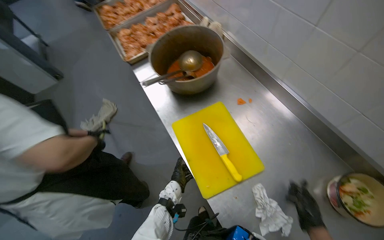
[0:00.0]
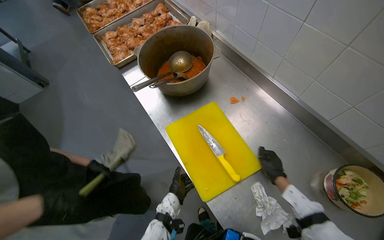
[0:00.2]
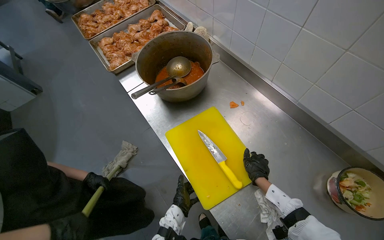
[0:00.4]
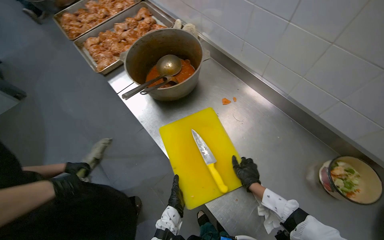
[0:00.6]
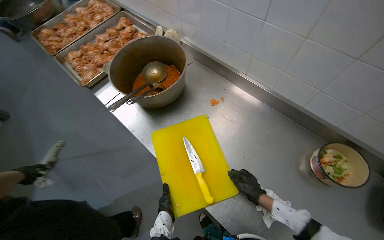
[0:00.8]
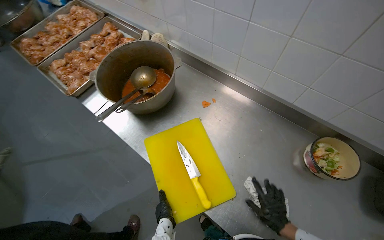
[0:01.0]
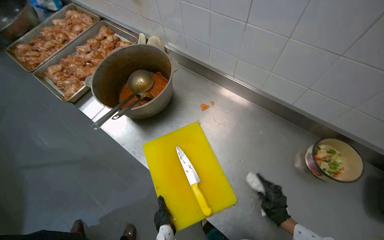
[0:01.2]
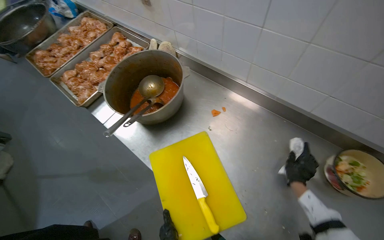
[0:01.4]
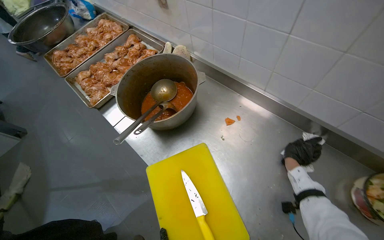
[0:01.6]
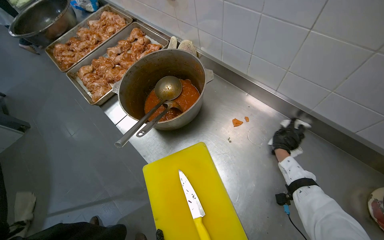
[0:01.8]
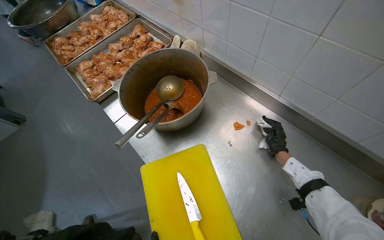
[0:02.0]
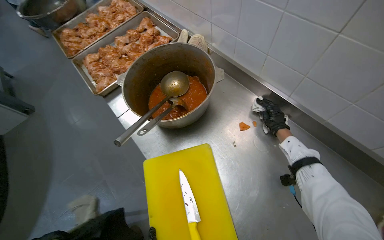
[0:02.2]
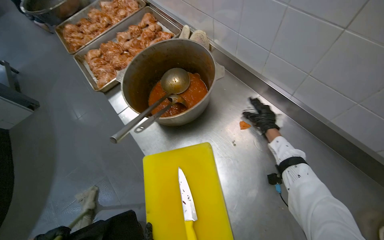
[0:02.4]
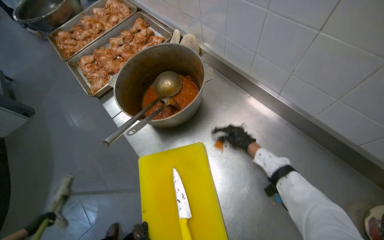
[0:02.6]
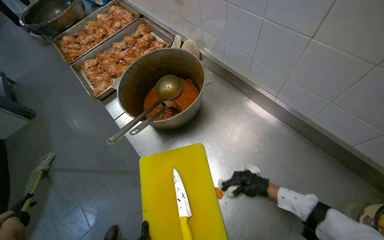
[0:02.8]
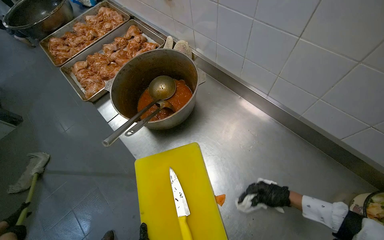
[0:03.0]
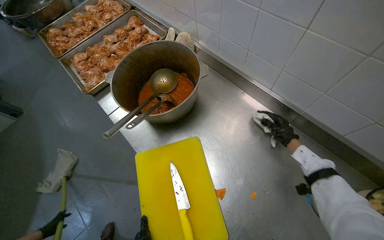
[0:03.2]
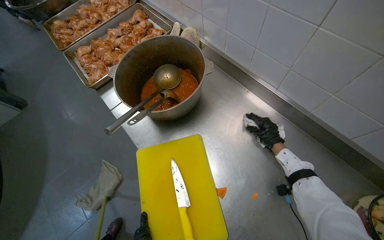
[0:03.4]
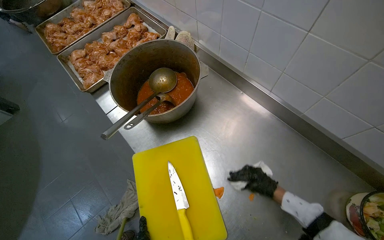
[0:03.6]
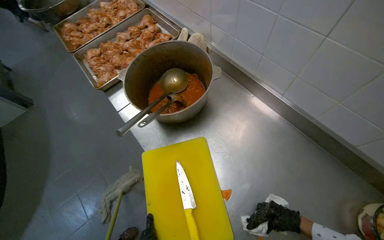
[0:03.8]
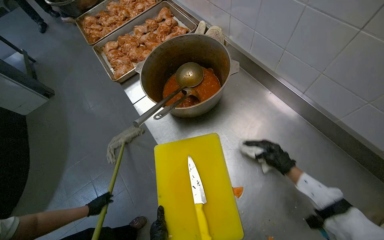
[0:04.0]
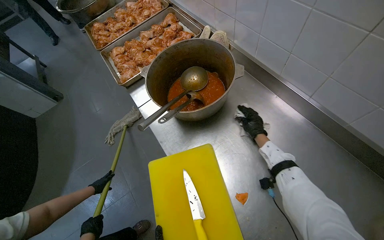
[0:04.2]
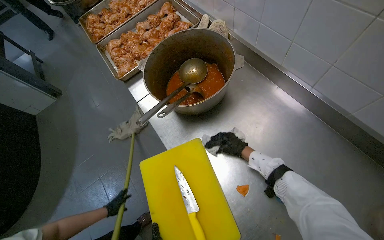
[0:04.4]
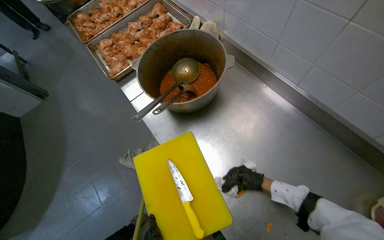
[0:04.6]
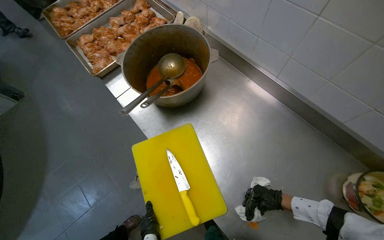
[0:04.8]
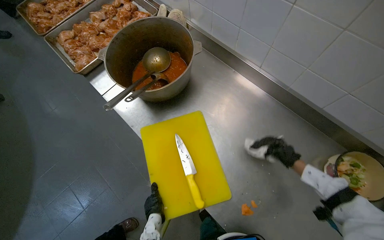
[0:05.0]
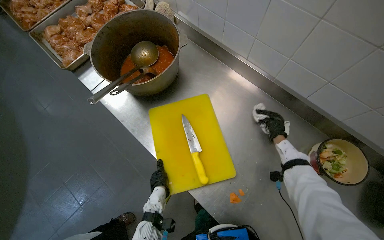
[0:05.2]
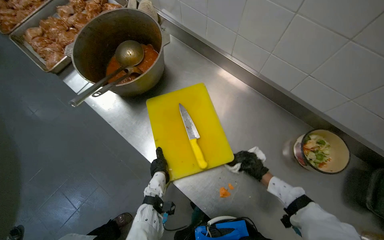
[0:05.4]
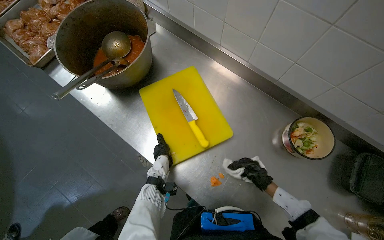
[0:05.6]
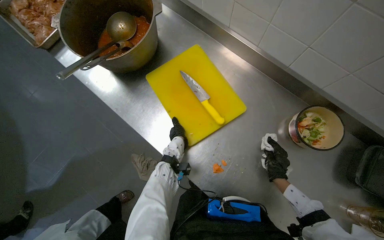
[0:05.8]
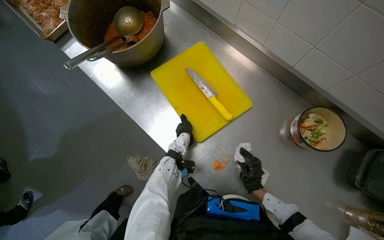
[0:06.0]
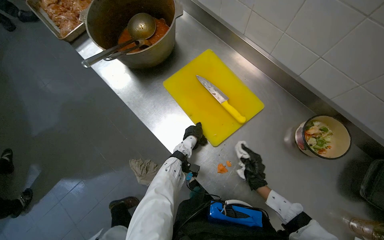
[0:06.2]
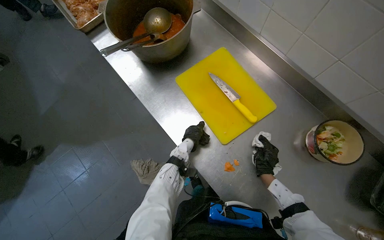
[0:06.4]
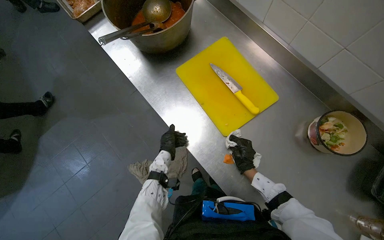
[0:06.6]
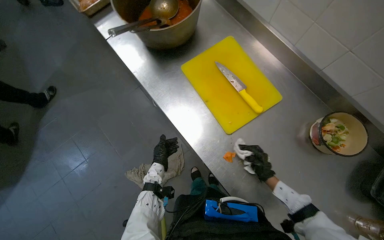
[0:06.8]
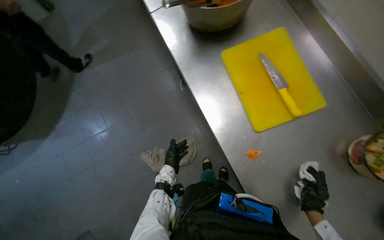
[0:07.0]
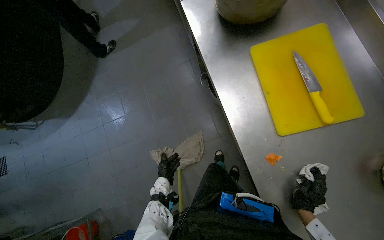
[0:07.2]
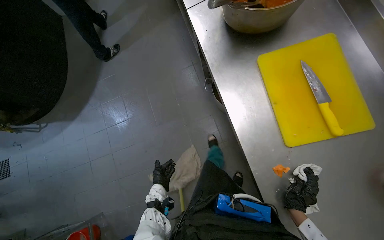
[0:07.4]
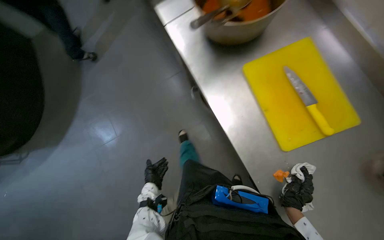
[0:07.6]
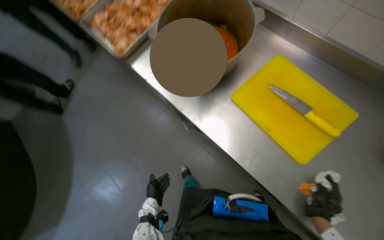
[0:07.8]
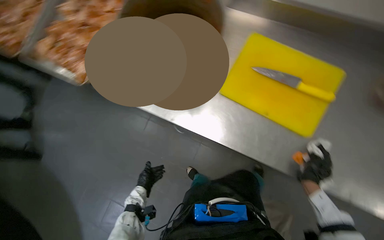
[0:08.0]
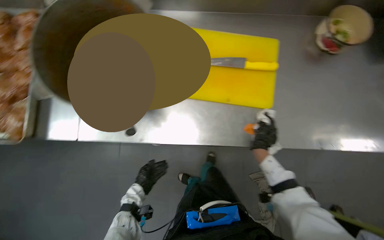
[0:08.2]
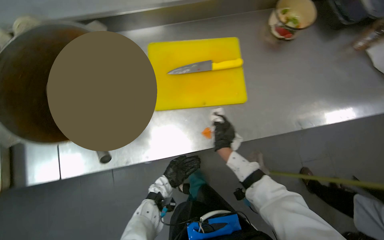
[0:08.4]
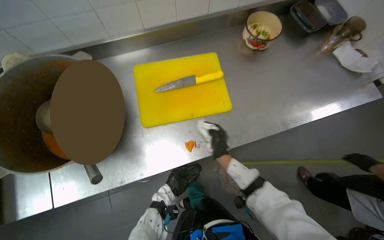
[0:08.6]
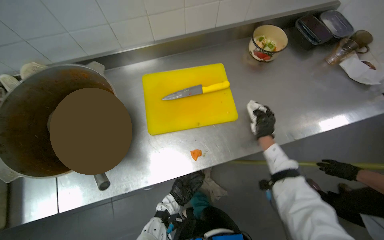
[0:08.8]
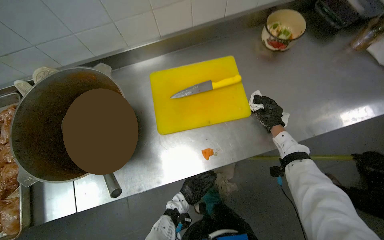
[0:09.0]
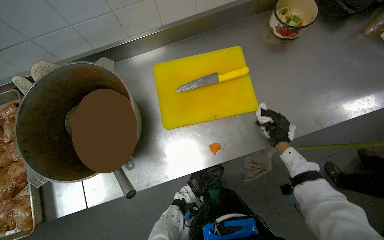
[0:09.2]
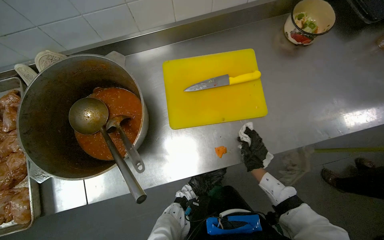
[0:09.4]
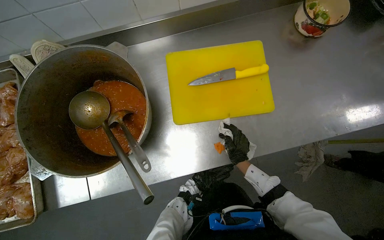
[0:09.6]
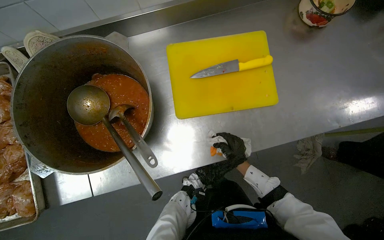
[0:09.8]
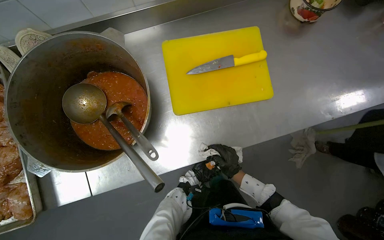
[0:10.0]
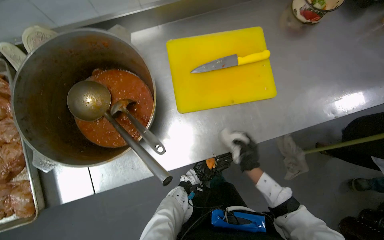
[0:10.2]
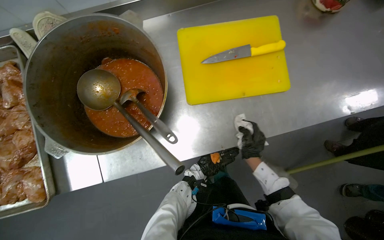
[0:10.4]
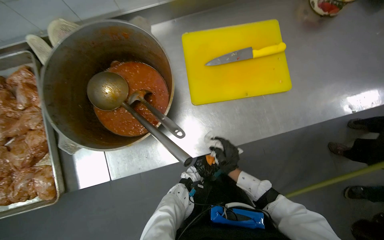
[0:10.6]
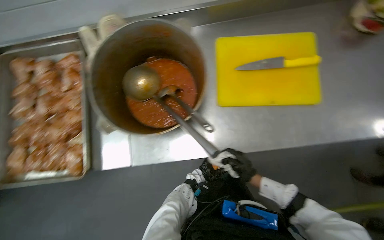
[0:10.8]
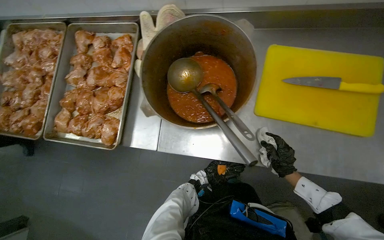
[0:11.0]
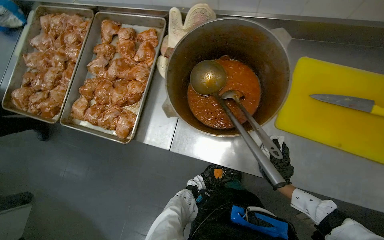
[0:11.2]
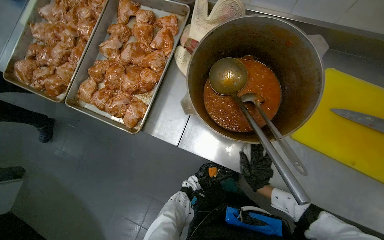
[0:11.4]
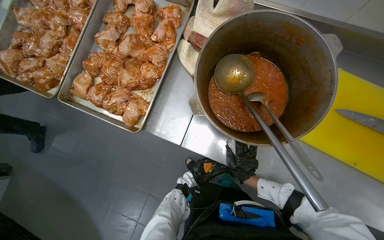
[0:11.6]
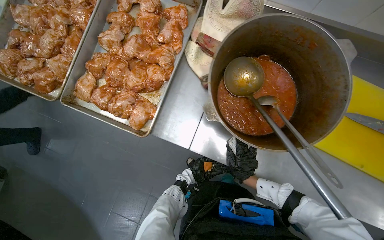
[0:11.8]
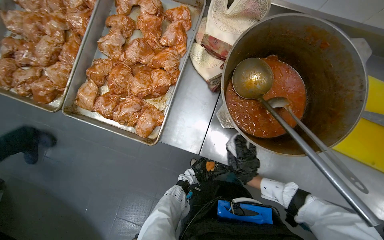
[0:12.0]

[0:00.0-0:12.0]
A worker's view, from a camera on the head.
Job: wiping surfaces.
The whole recording: Wiping kitchen counter. The worker wipes the stainless steel kitchen counter with a white cloth.
0:00.0 to 0:01.6: The right hand goes up and down the picture, roughly 20 cm each way, reversing 2 times.
0:01.6 to 0:03.0: The right hand moves down the picture, about 10 cm.
0:03.0 to 0:04.4: The right hand swings up and down the picture, approximately 30 cm each way, with 2 reversals.
0:04.4 to 0:06.0: The right hand swings up and down the picture, some 25 cm each way, with 2 reversals.
0:06.0 to 0:07.6: The scene rotates clockwise by roughly 25 degrees. The left hand goes some 50 cm down the picture and to the left.
0:09.0 to 0:10.4: The right hand moves to the left and down the picture, about 30 cm.
0:10.4 to 0:12.0: The camera travels roughly 40 cm. The scene turns roughly 35 degrees clockwise in the picture.

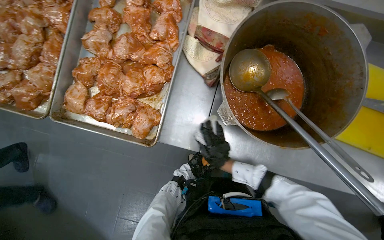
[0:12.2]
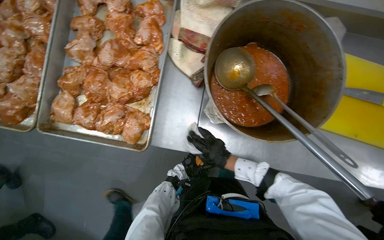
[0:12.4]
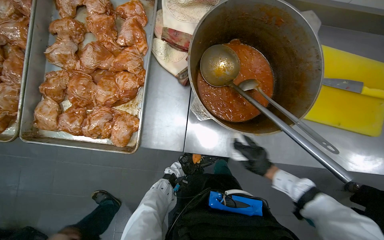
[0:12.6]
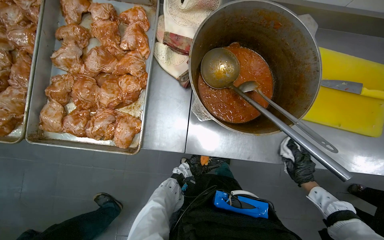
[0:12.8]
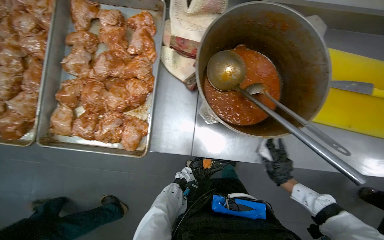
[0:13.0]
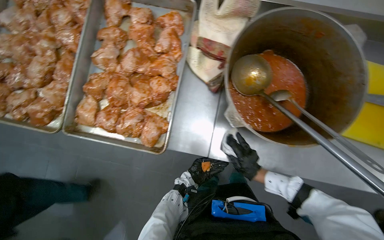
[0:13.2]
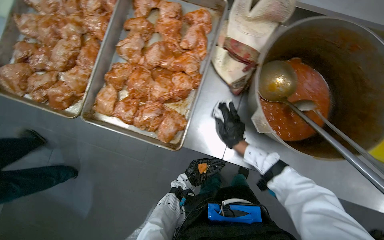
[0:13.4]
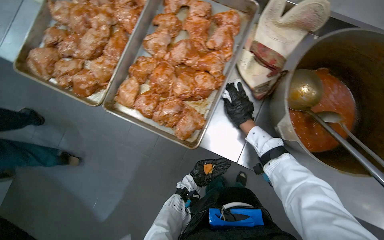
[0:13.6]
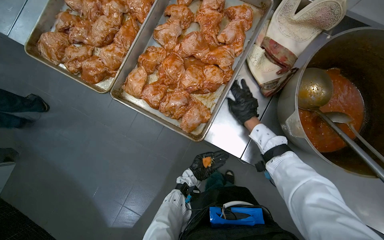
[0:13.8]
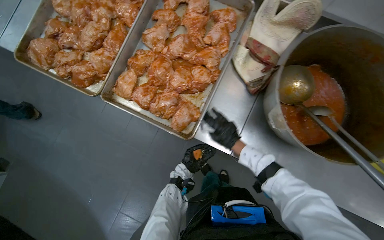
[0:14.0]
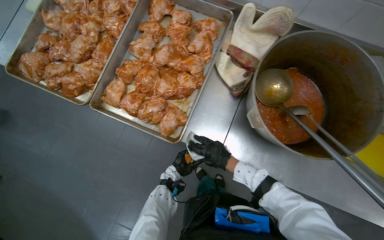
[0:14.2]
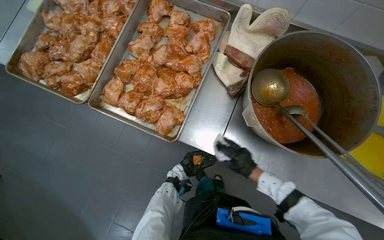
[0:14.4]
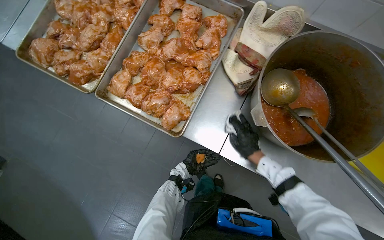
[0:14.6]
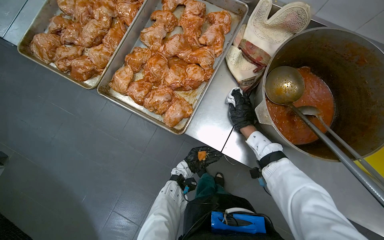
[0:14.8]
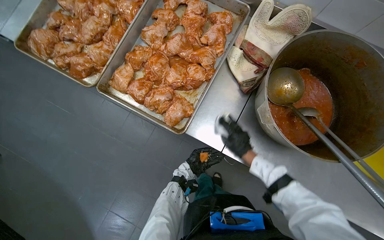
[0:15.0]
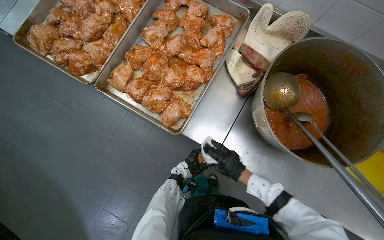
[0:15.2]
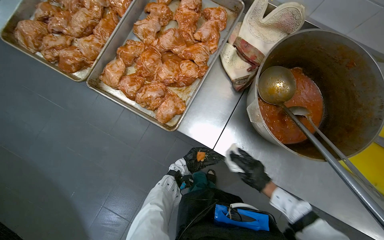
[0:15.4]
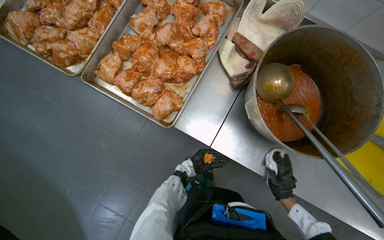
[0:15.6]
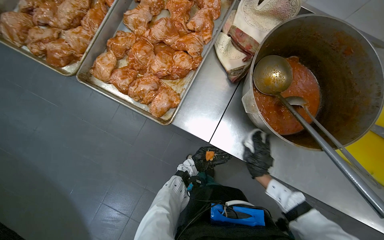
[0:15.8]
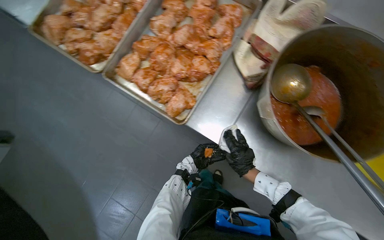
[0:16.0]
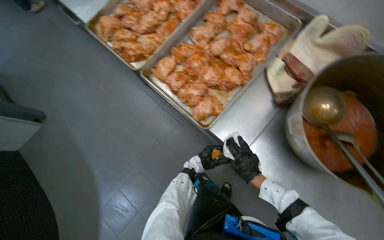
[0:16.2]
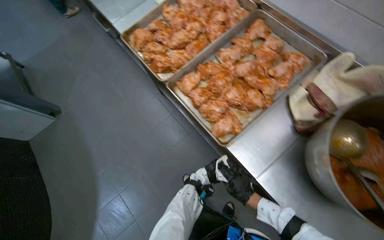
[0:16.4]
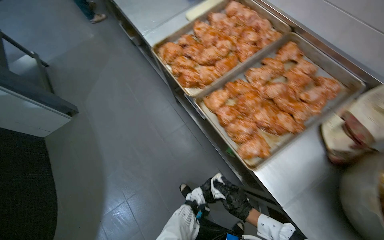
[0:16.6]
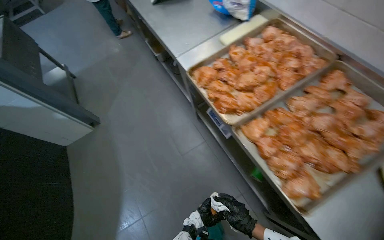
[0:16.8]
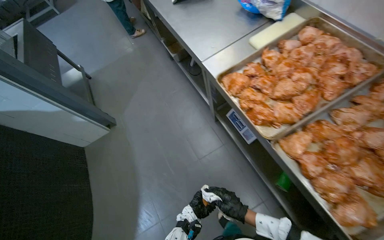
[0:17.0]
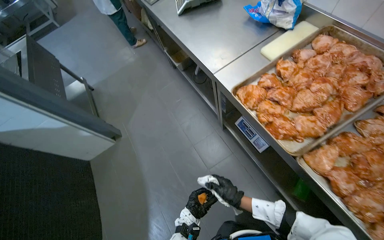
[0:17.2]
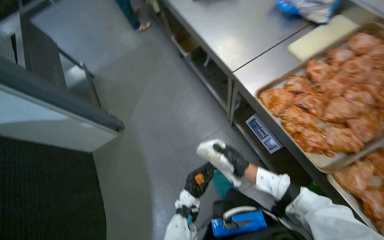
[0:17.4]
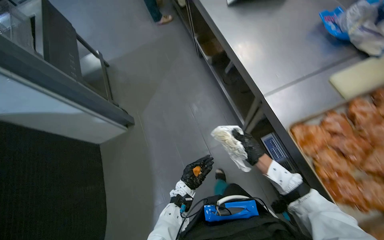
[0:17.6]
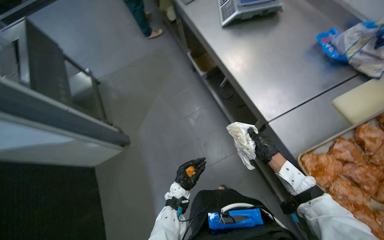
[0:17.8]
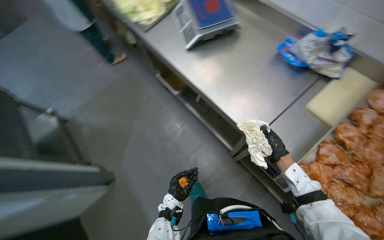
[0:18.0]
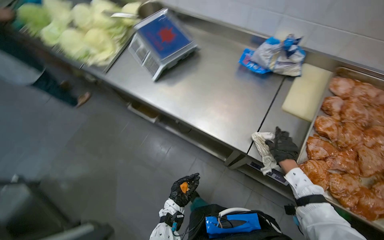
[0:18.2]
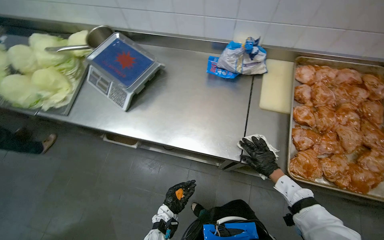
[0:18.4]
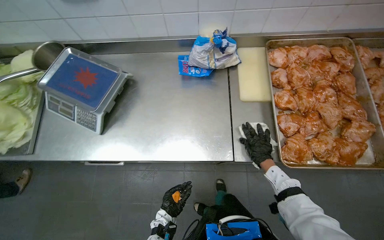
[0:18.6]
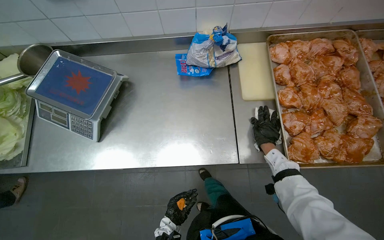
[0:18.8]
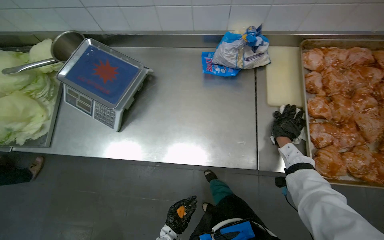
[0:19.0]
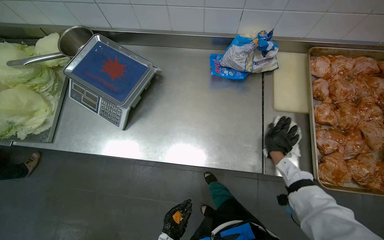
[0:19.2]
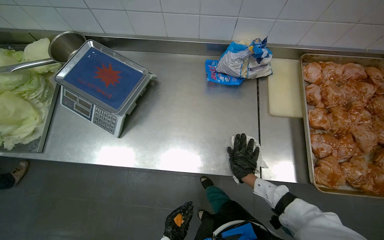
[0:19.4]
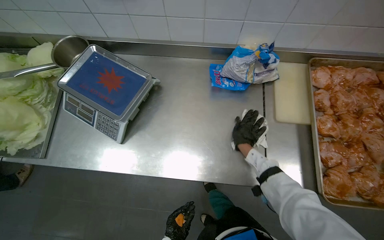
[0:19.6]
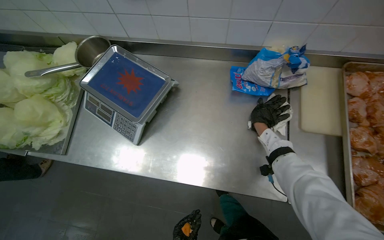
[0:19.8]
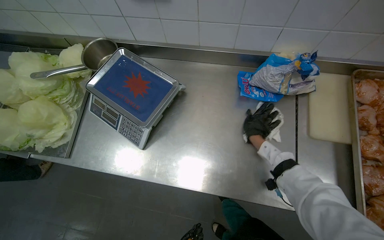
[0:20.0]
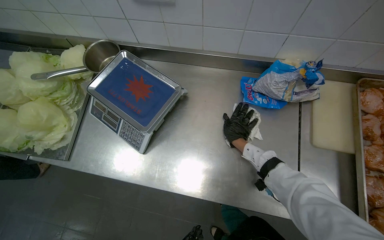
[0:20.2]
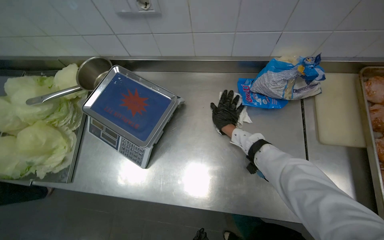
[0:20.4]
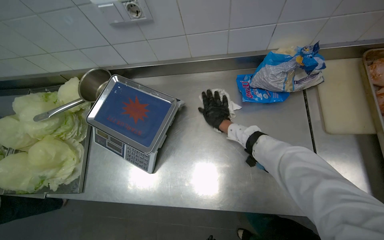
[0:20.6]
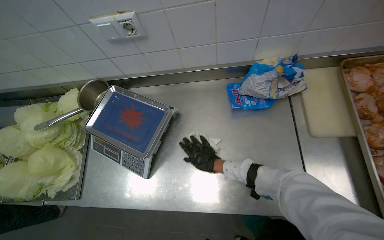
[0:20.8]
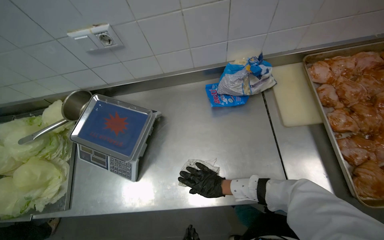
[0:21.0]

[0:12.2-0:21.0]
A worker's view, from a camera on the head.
Job: wiping surfaces.
The whole recording: Wiping kitchen counter. The worker wipes the stainless steel kitchen counter with a white cloth.
0:12.2 to 0:13.6: The right hand shifts some 15 cm up the picture, and goes to the right and returns, approximately 35 cm each way.
0:13.6 to 0:15.2: The right hand swings up and down the picture, about 20 cm each way, with 2 reversals.
0:15.2 to 0:16.6: The head turns to the left by approximately 25 degrees.
0:16.6 to 0:18.0: The wearer moves approximately 90 cm.
0:18.0 to 0:19.6: The camera is carried some 40 cm. The wearer looks approximately 45 degrees further to the right.
0:19.6 to 0:21.0: The right hand shifts some 15 cm to the left.
